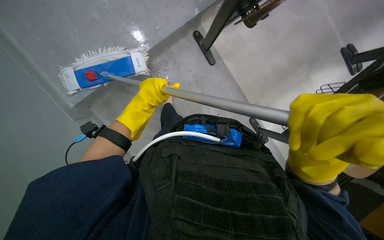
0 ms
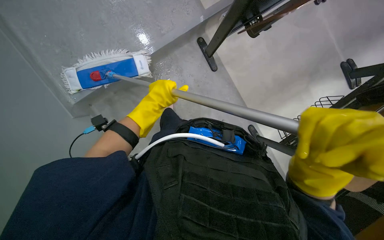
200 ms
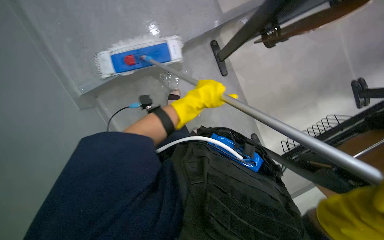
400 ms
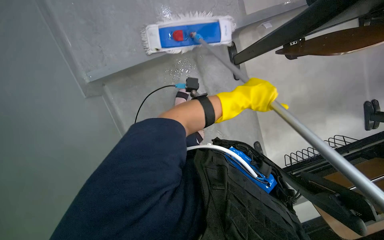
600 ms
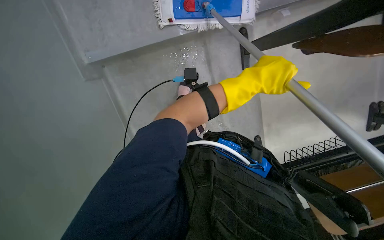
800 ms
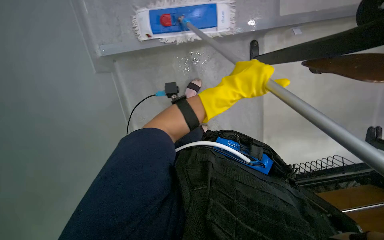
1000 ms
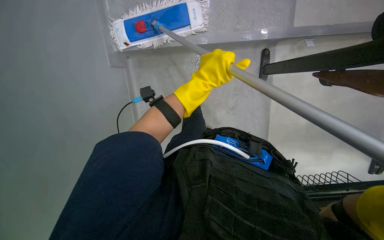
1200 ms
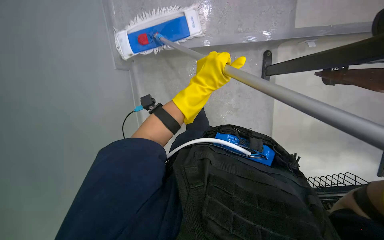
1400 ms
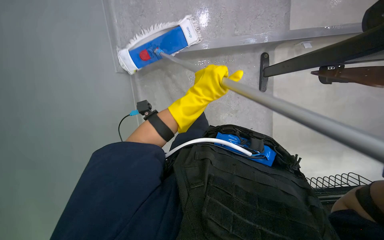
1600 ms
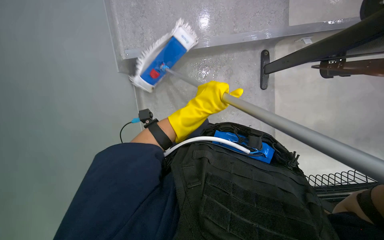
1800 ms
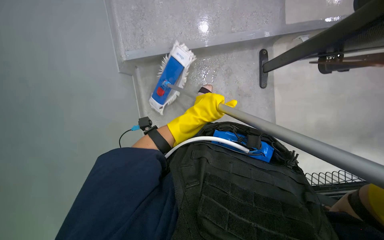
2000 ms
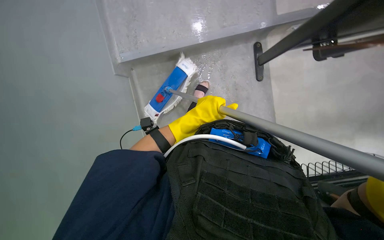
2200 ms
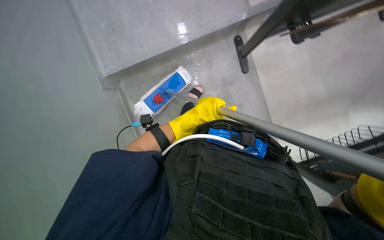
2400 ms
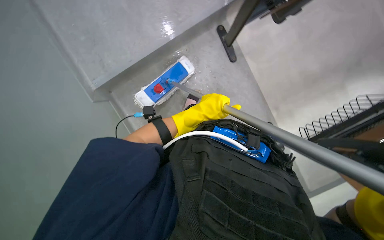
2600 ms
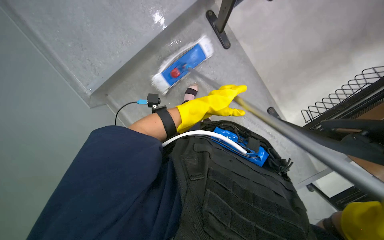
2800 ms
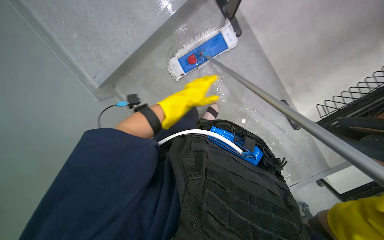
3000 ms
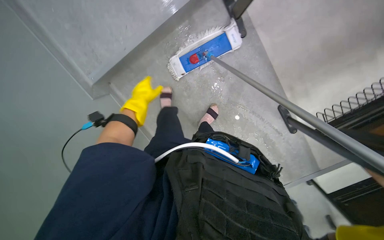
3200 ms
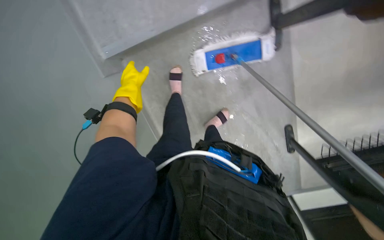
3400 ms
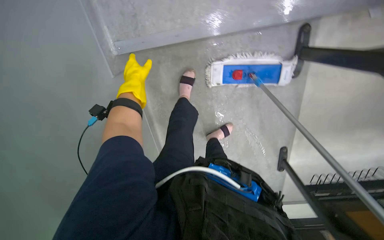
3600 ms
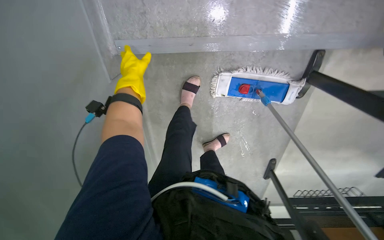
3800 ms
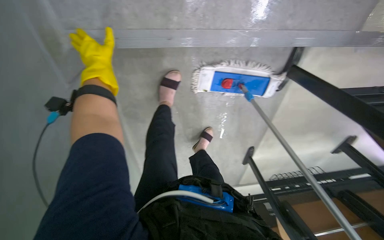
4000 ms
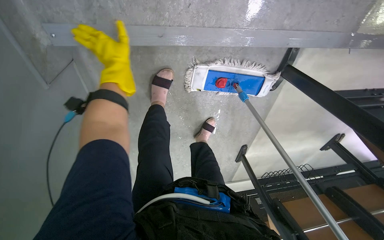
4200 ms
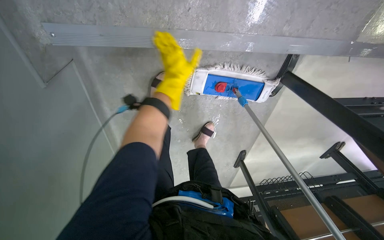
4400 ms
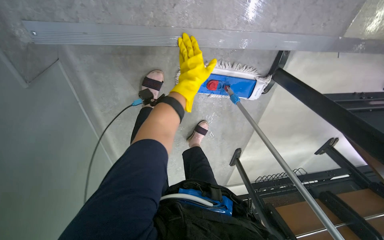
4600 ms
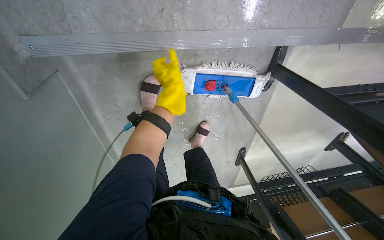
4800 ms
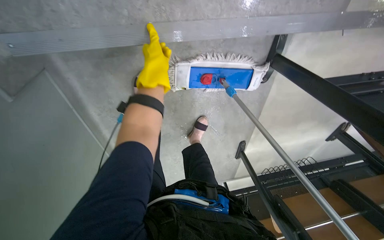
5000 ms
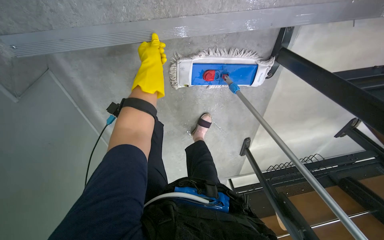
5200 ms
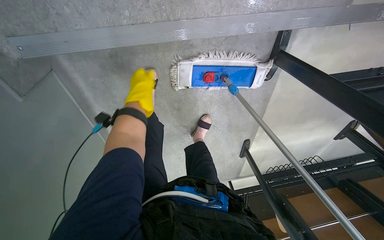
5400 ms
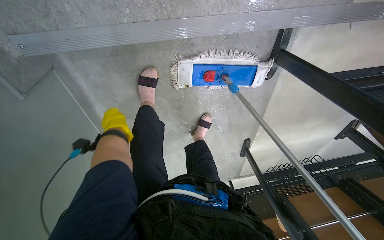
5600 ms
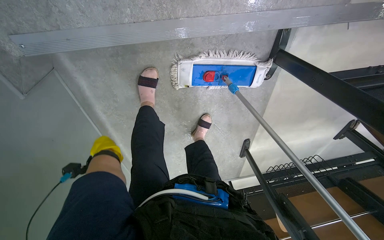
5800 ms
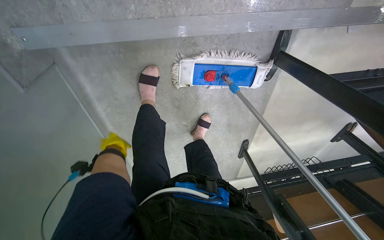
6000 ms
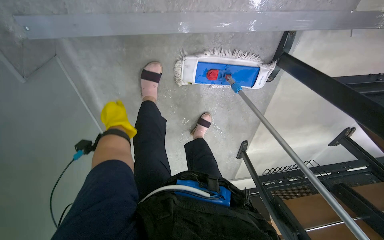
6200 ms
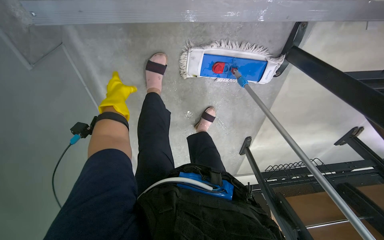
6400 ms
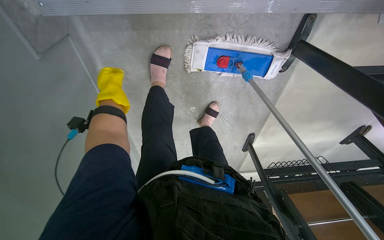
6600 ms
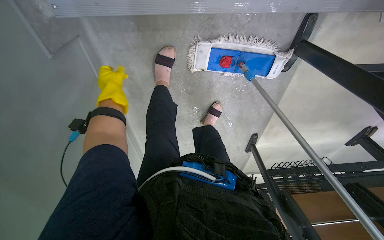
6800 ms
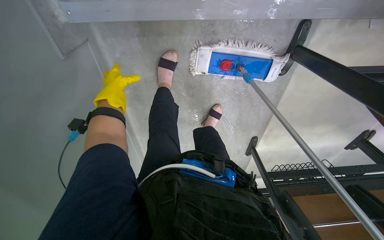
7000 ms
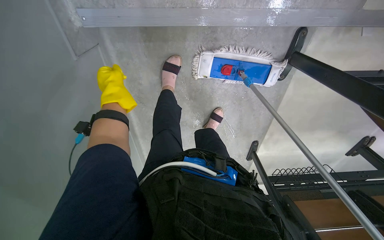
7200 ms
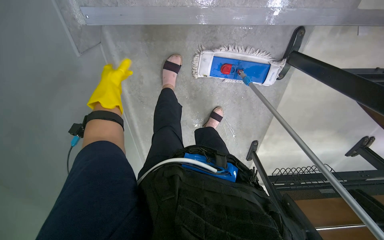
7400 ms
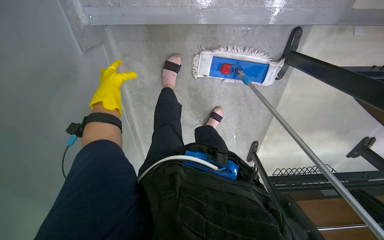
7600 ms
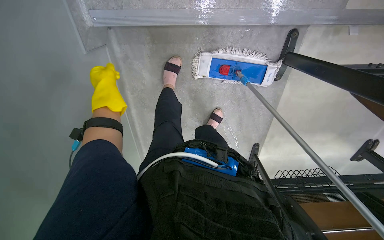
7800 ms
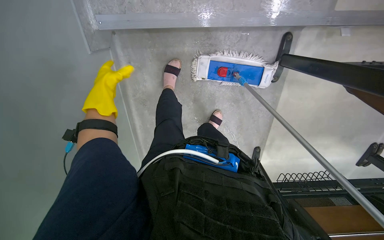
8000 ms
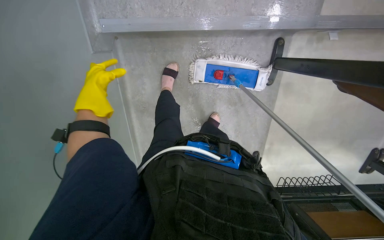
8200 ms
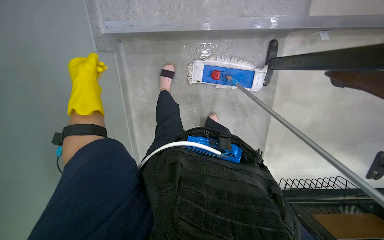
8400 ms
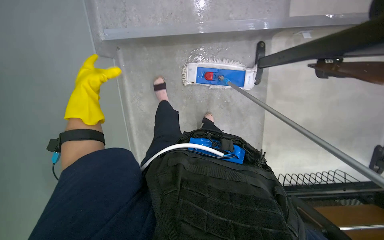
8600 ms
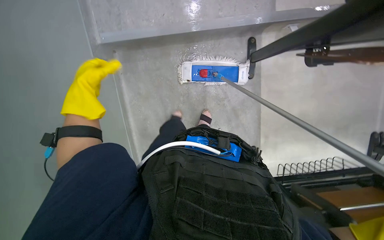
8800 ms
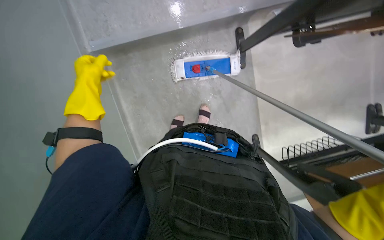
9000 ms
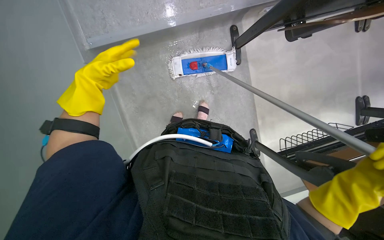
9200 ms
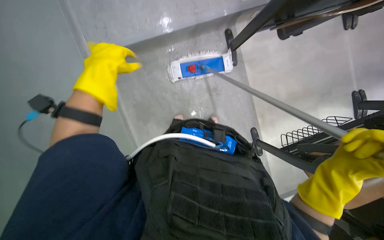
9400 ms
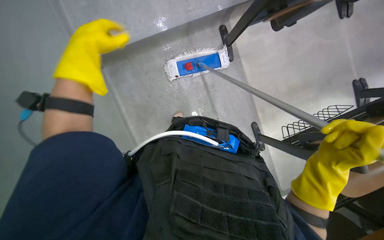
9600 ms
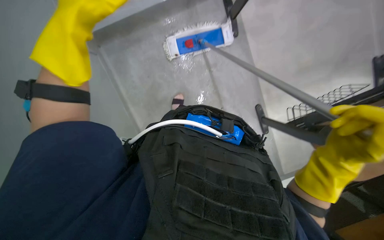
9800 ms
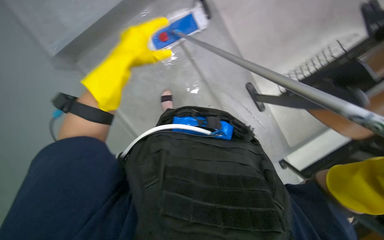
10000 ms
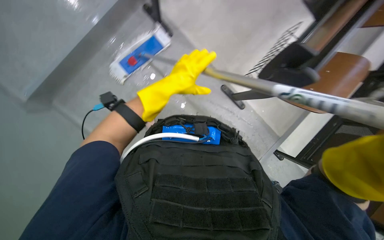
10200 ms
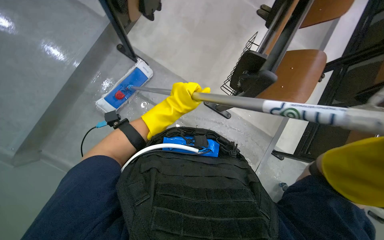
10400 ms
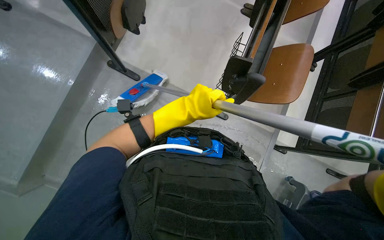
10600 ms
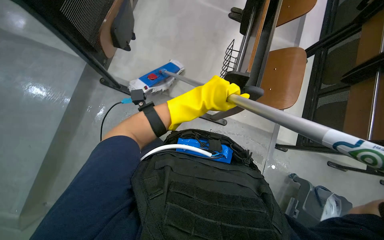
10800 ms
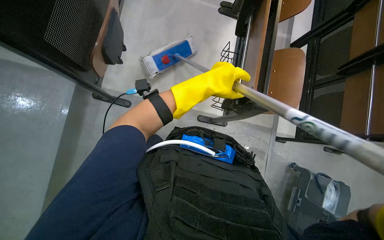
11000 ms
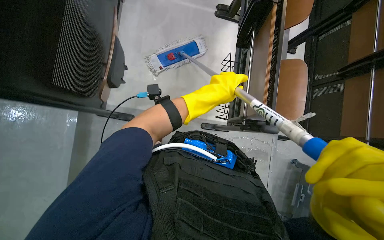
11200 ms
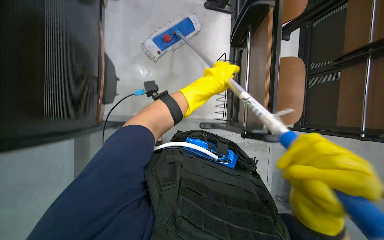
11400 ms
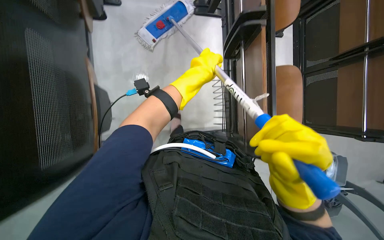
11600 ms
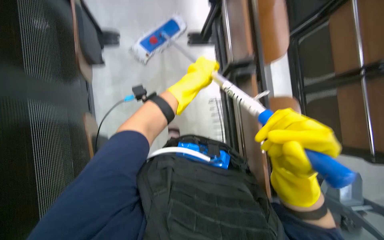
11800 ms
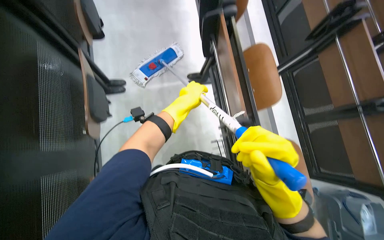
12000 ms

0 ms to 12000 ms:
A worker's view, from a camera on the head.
Job: mopping floor.
The whole recording: Mopping floor with flat mop. The worker mops the floor with a flat mop, periodically cleaning the mop head in a bucket.
0 ms to 1600 ms: The left hand shifts approximately 15 cm to the right.
1600 ms to 3000 ms: Everything in view rotates about 25 degrees counterclockwise.
3000 ms to 4400 ms: Everything in view rotates some 40 degrees clockwise.
4400 ms to 6000 ms: The left hand is displaced down the picture and to the left by approximately 30 cm.
7600 ms to 9000 ms: The view tips upward by some 20 degrees. The left hand travels nearer to the camera by about 20 cm.
9000 ms to 10400 ms: The scene rotates counterclockwise by about 45 degrees.

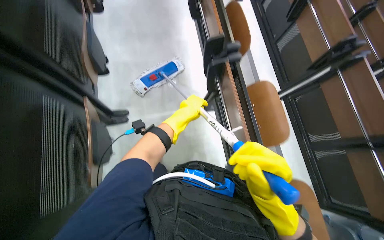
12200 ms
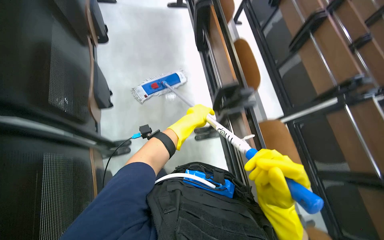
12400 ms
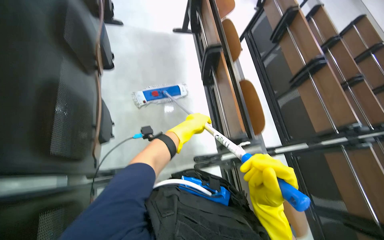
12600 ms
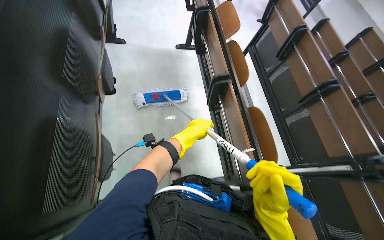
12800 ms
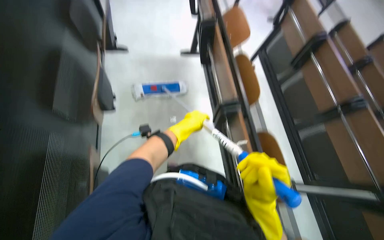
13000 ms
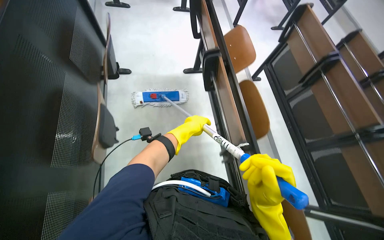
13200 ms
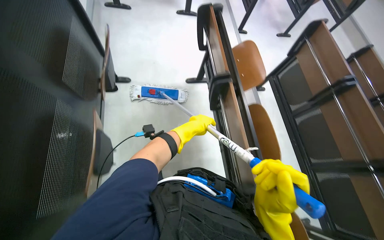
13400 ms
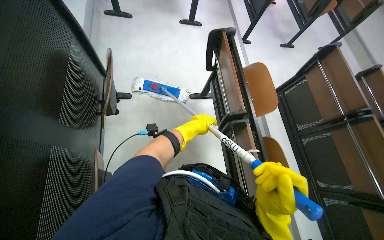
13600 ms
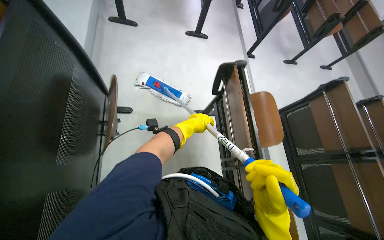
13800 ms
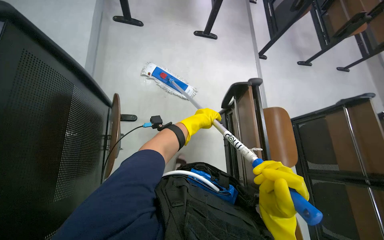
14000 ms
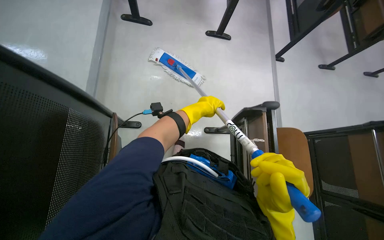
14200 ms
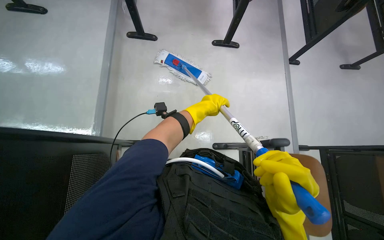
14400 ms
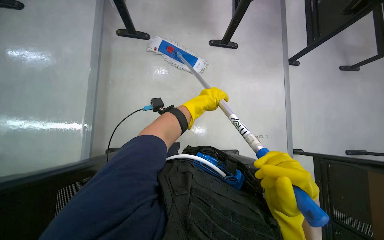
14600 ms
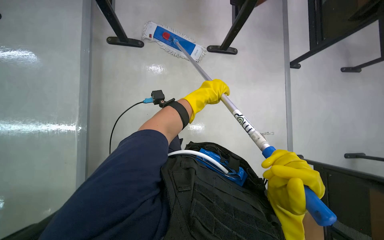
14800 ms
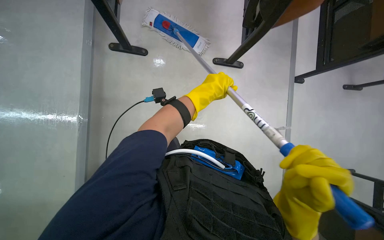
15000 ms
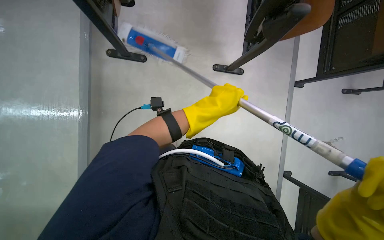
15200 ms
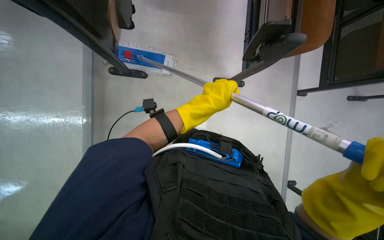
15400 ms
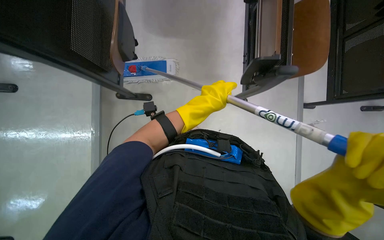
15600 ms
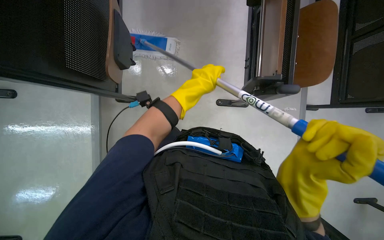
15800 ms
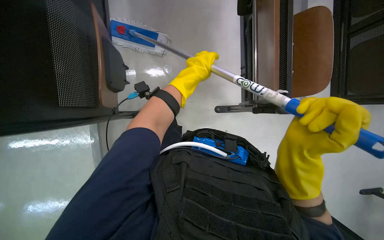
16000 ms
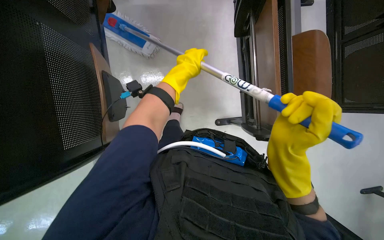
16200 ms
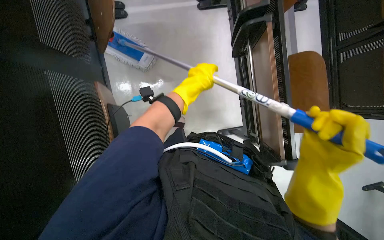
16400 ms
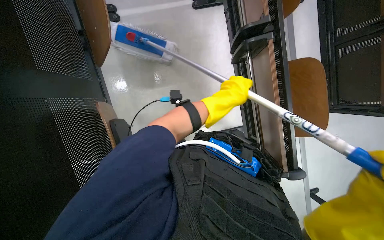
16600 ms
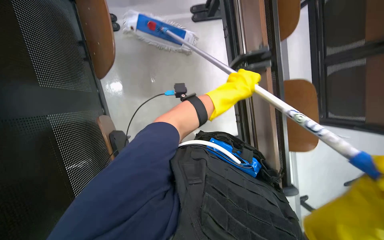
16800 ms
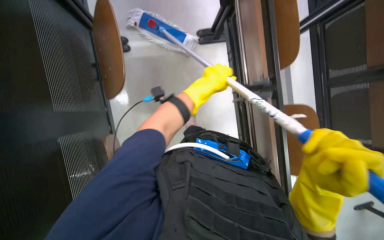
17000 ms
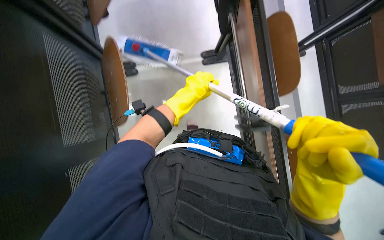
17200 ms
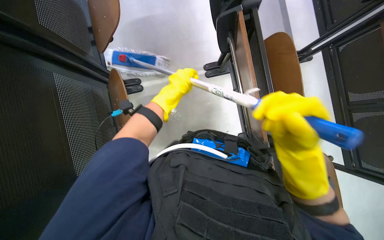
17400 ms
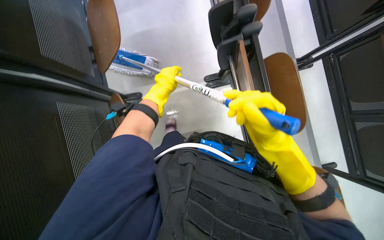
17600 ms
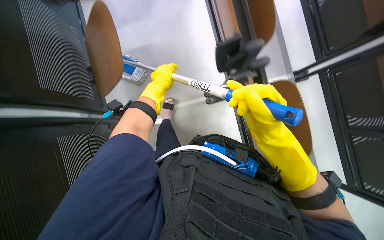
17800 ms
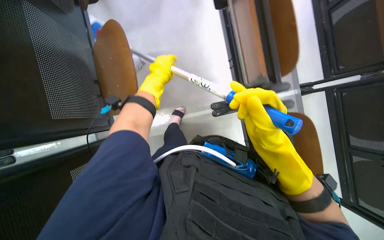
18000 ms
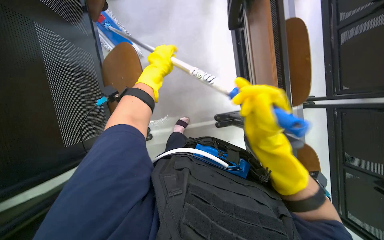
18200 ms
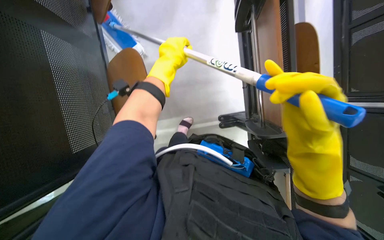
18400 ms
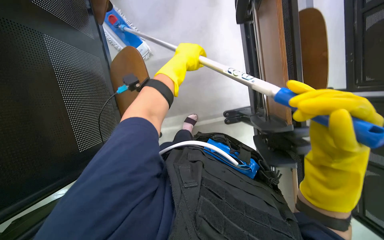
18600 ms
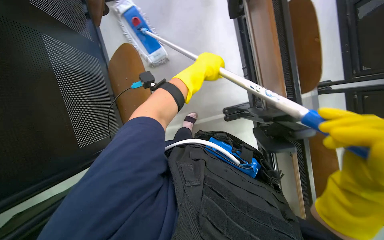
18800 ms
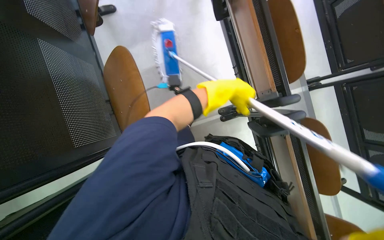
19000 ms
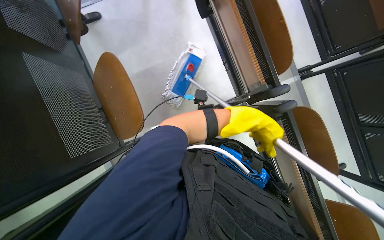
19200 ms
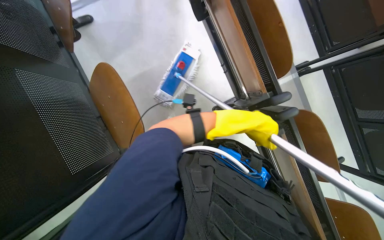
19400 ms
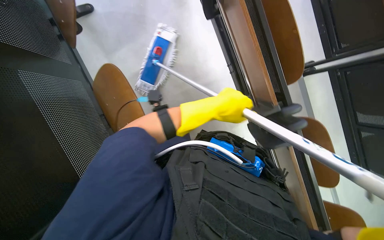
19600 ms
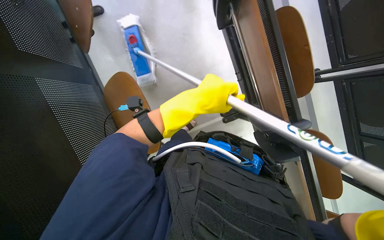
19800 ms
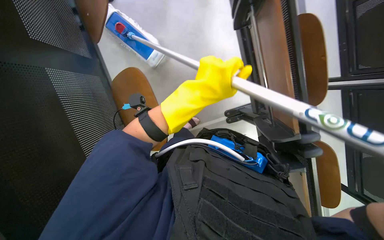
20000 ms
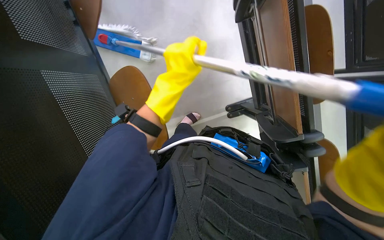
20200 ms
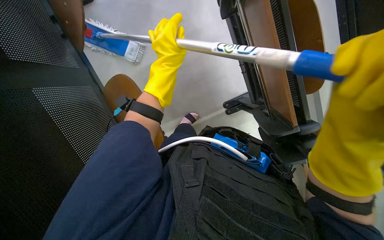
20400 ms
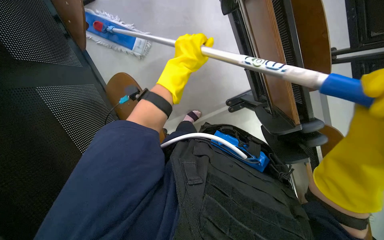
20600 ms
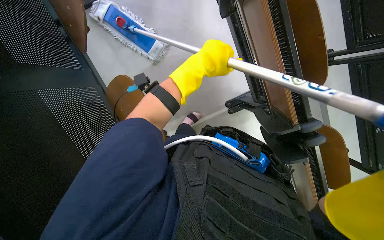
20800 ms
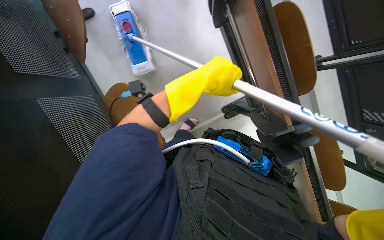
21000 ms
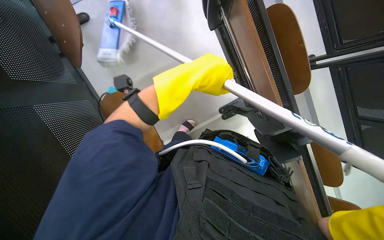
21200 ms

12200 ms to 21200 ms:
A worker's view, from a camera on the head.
Job: mopping floor.
The whole recording: Mopping floor with flat mop. The worker mops the floor with a flat mop, periodically cleaning the mop head in a bucket.
12200 ms to 13800 ms: The camera is carried roughly 70 cm.
13800 ms to 15200 ms: The left hand moves up the picture, about 30 cm.
16600 ms to 18200 ms: The camera pitches upward, by about 15 degrees. The left hand travels to the left by approximately 15 cm.
18200 ms to 19800 ms: The left hand travels to the right by some 15 cm.
19800 ms to 21200 ms: The left hand is displaced up the picture by about 15 cm.
